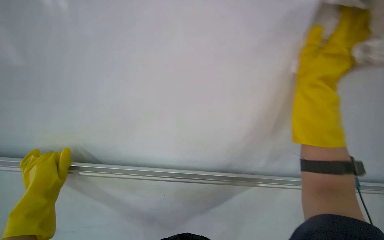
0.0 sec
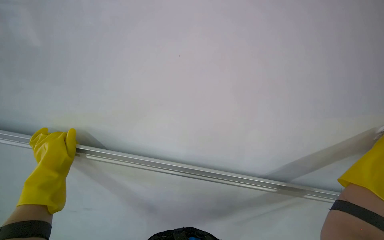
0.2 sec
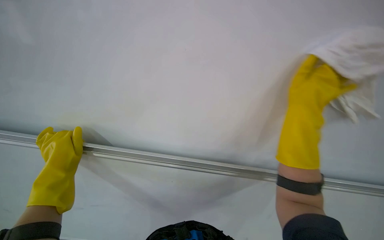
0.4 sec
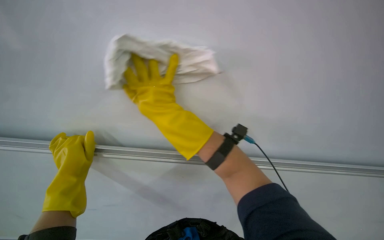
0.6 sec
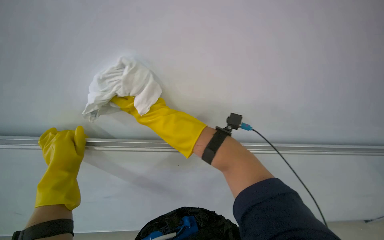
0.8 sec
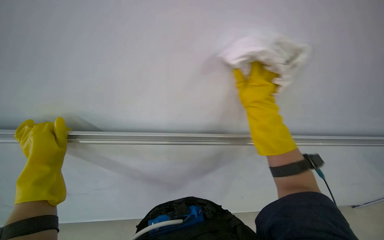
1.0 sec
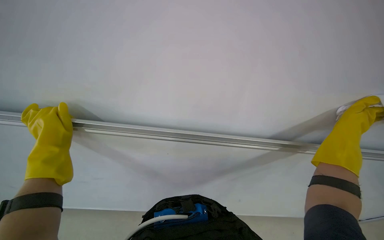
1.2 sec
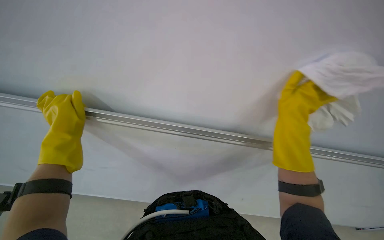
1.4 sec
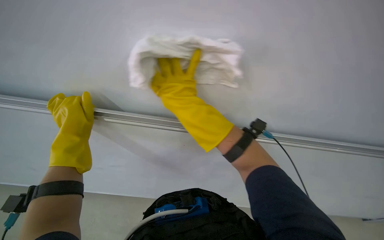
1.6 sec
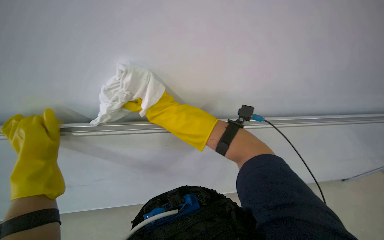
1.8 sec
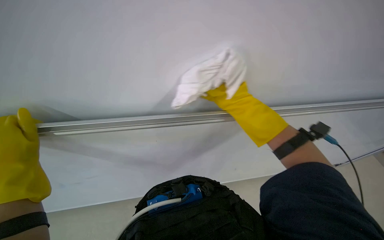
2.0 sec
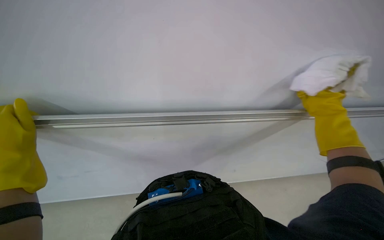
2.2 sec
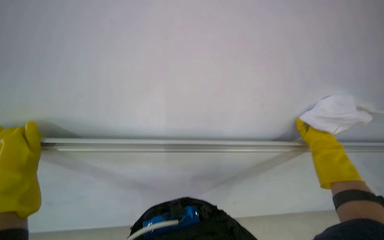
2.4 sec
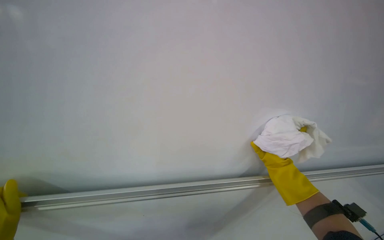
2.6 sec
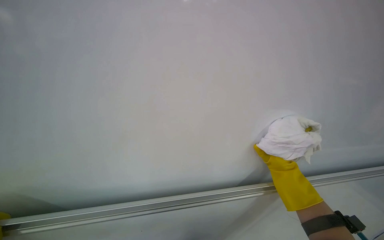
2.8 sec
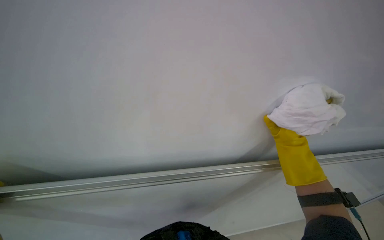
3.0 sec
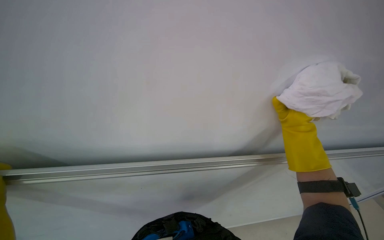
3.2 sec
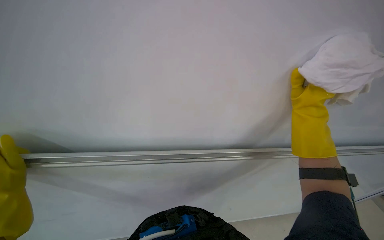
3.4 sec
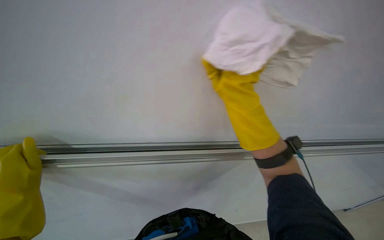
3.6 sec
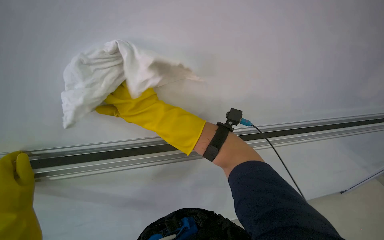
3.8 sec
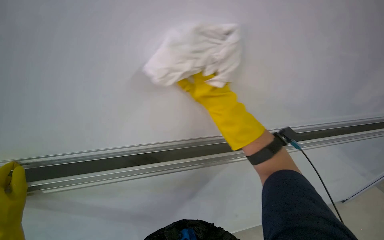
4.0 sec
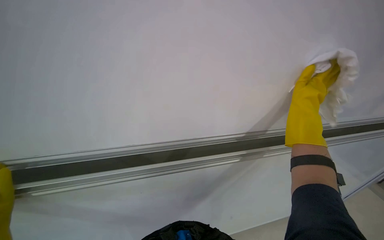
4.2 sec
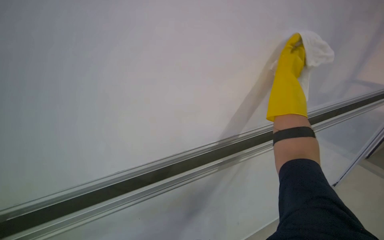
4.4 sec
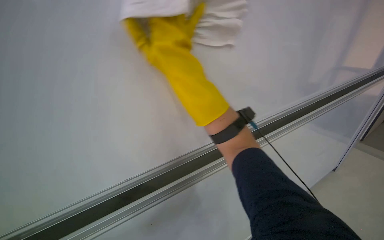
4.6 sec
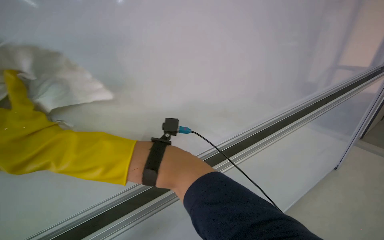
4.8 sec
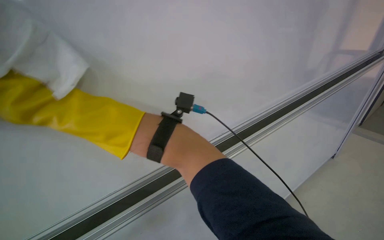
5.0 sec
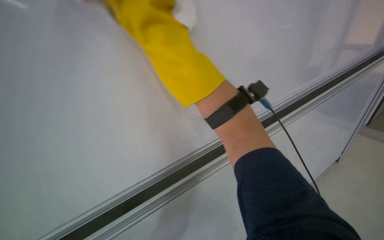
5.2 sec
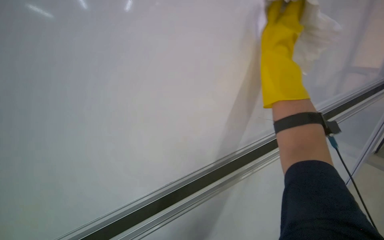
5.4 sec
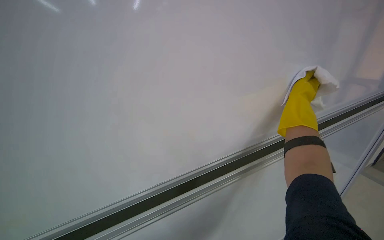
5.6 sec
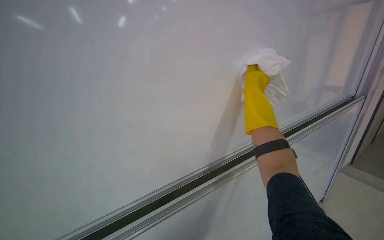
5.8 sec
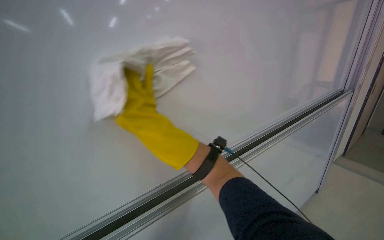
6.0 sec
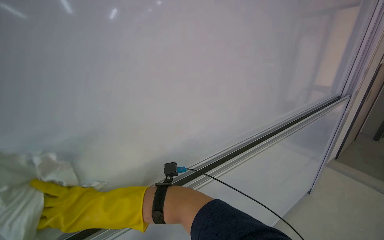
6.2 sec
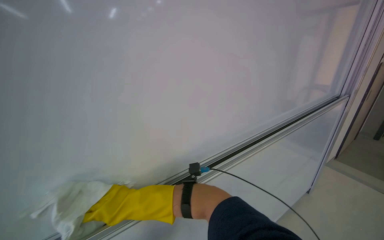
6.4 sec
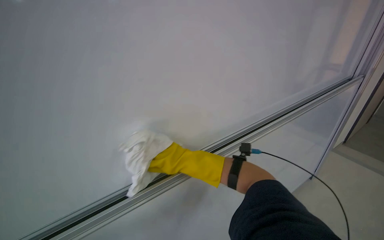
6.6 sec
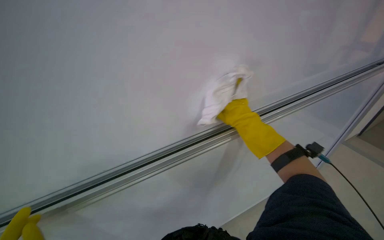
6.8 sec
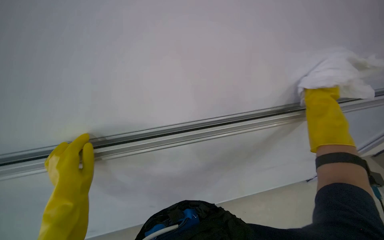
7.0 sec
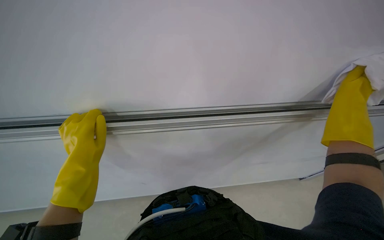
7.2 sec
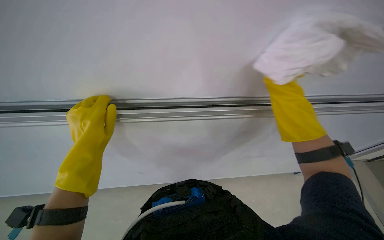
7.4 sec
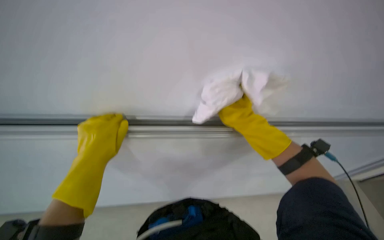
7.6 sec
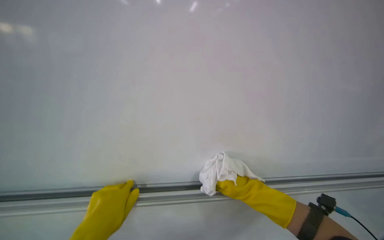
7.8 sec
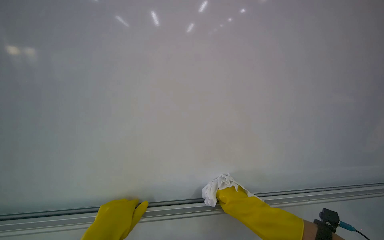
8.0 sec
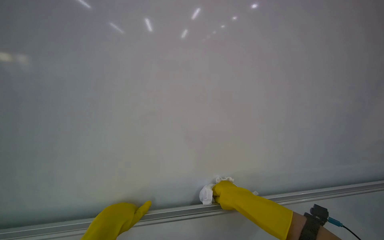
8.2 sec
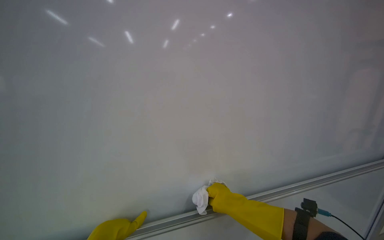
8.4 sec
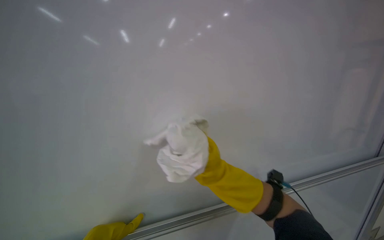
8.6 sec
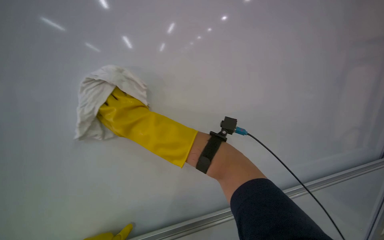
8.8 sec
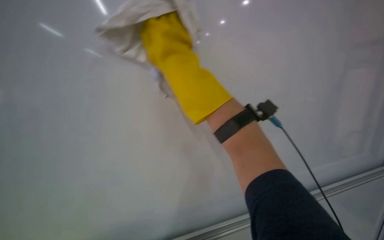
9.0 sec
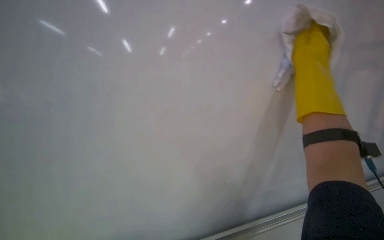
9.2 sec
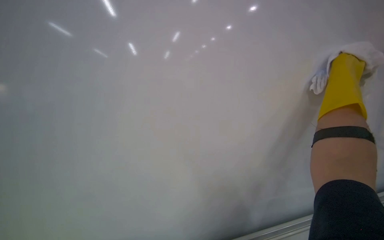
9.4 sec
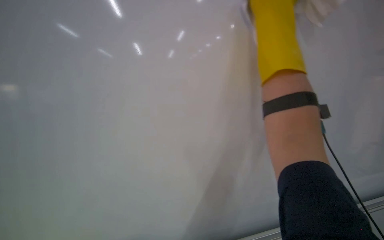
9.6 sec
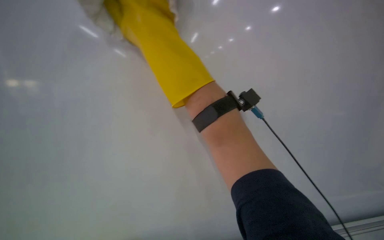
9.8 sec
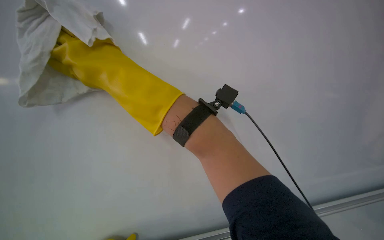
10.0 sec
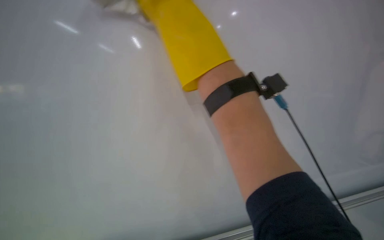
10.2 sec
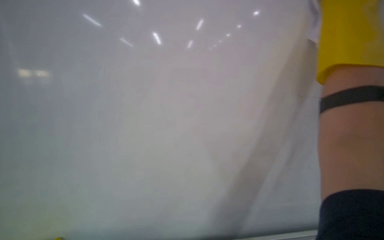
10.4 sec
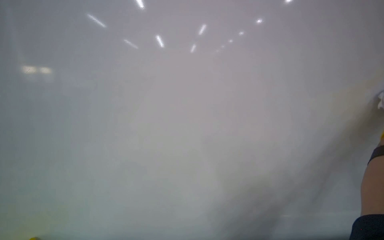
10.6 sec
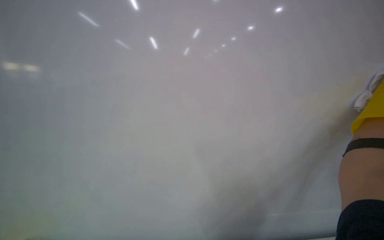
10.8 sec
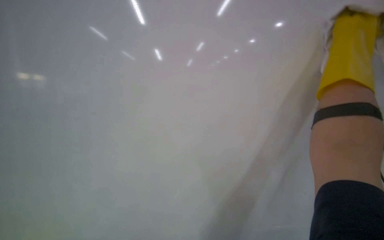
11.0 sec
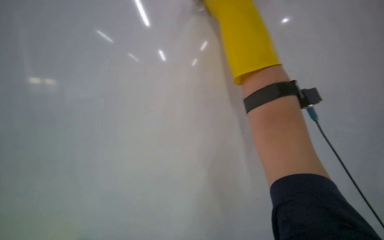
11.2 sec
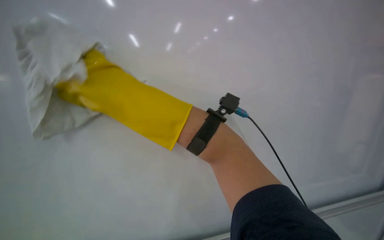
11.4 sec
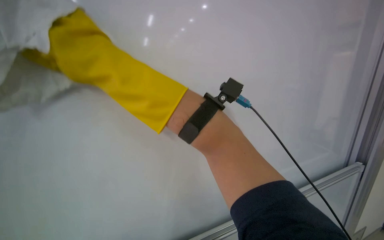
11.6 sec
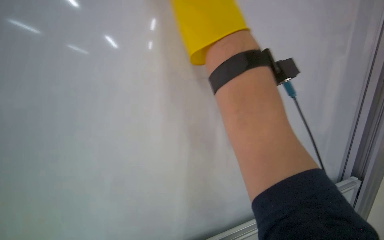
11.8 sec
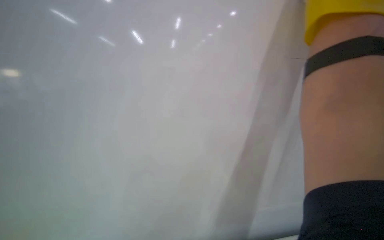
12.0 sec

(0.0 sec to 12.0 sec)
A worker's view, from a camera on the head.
Job: wiping surfaces.
The whole recording: Wiping whiteboard surface. The worker wipes the whiteboard surface with a white cloth.
0.0 sec - 1.6 sec: The view pans to the left by roughly 20 degrees. The view tips downward by approximately 20 degrees. The left hand heads farther from the camera, covering some 10 cm.
1.6 sec - 3.0 sec: The camera sweeps to the right, by approximately 15 degrees. The right hand heads to the right and farther from the camera, covering roughly 35 cm.
3.0 sec - 4.4 sec: The camera pitches downward, by approximately 20 degrees. The right hand moves up the picture, about 10 cm, and goes to the left and returns, approximately 40 cm each way.
4.4 sec - 6.0 sec: The head rotates roughly 55 degrees to the left. The wearer looks approximately 25 degrees further downward.
6.0 sec - 7.6 sec: The wearer looks roughly 55 degrees further to the left.
7.6 sec - 9.0 sec: The view tilts about 40 degrees upward.
10.4 sec - 12.0 sec: The view tips downward by about 20 degrees.

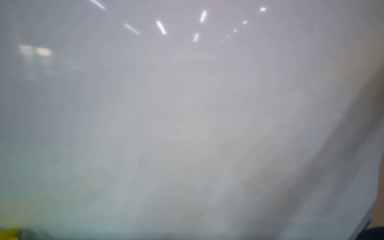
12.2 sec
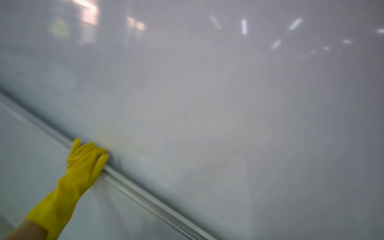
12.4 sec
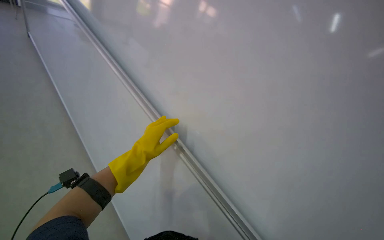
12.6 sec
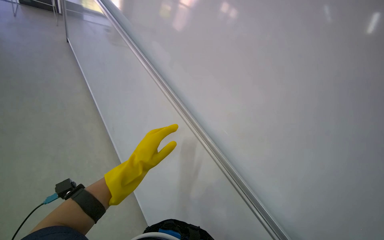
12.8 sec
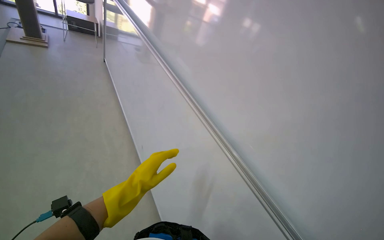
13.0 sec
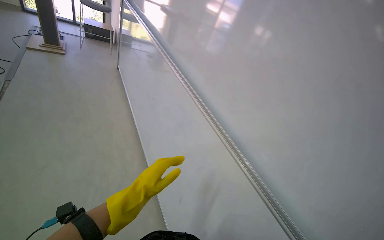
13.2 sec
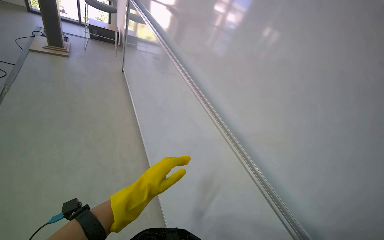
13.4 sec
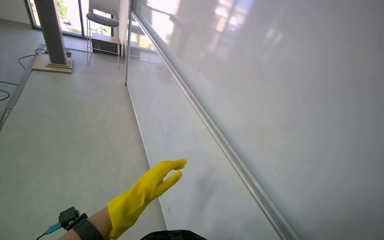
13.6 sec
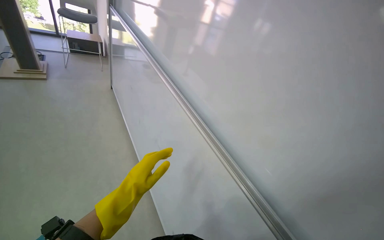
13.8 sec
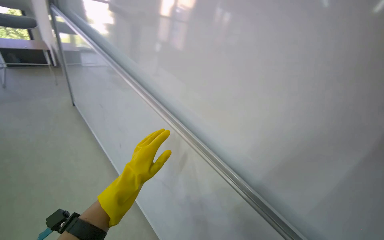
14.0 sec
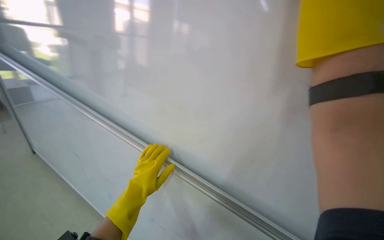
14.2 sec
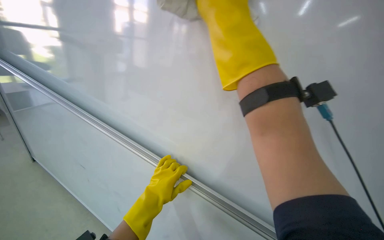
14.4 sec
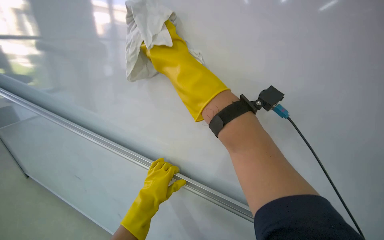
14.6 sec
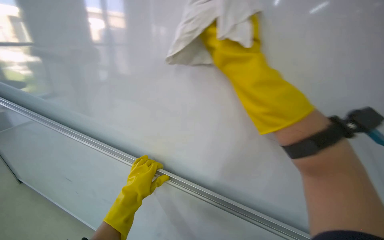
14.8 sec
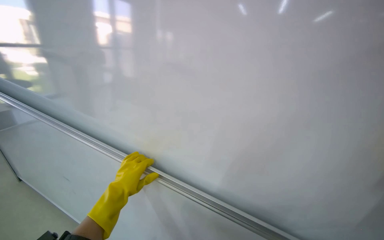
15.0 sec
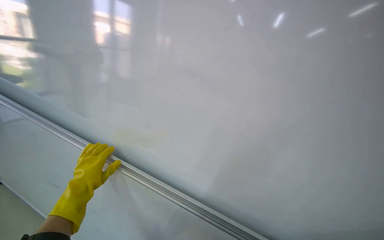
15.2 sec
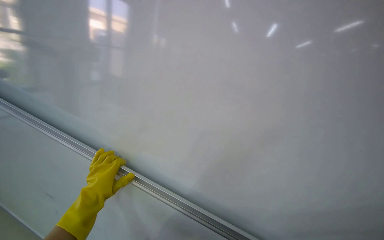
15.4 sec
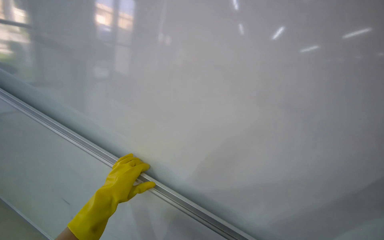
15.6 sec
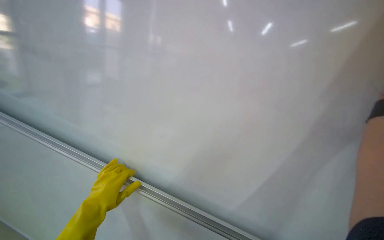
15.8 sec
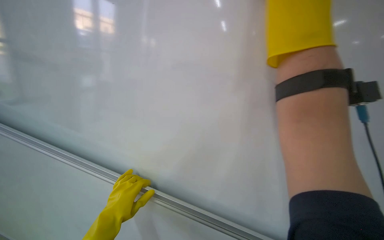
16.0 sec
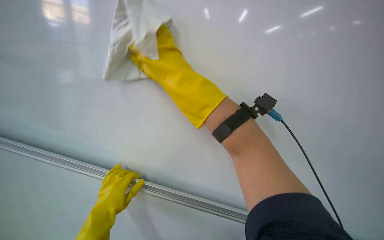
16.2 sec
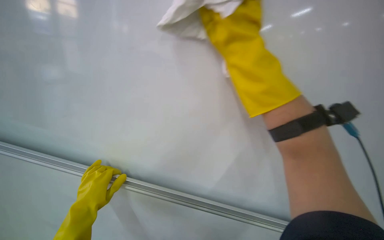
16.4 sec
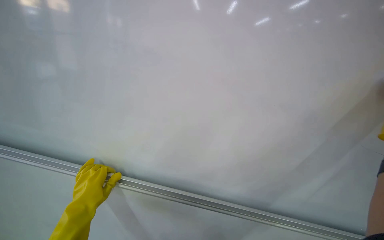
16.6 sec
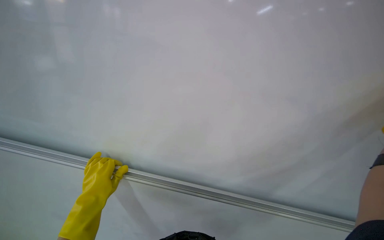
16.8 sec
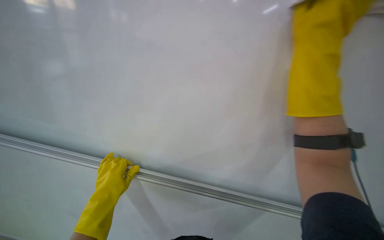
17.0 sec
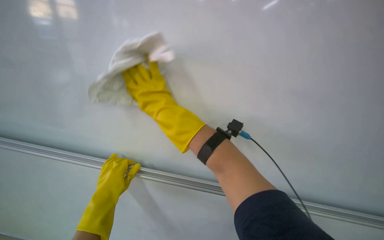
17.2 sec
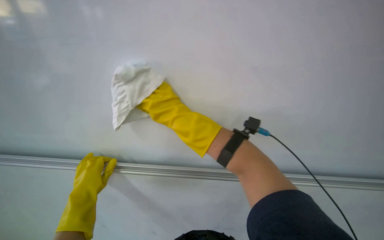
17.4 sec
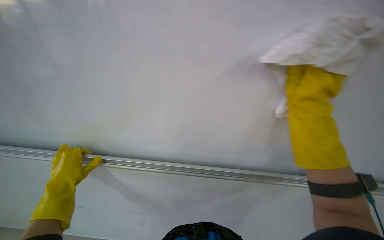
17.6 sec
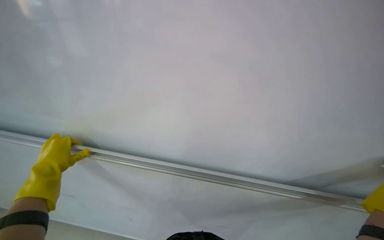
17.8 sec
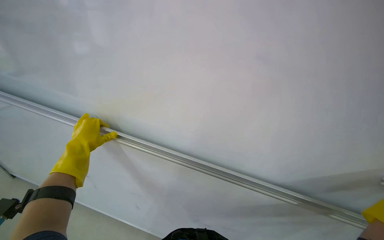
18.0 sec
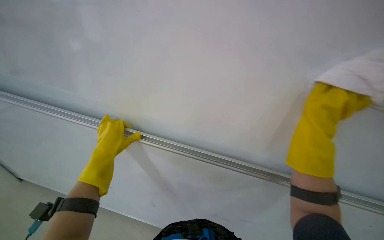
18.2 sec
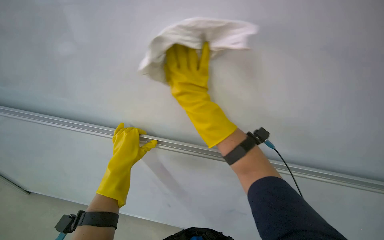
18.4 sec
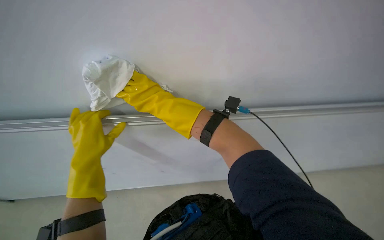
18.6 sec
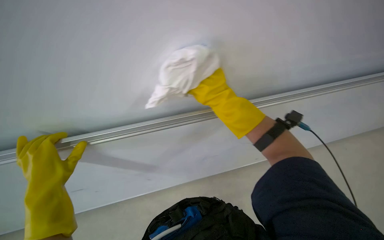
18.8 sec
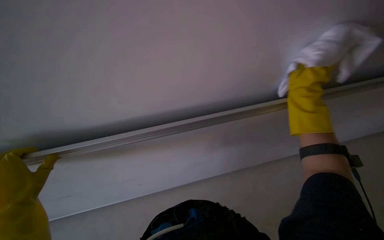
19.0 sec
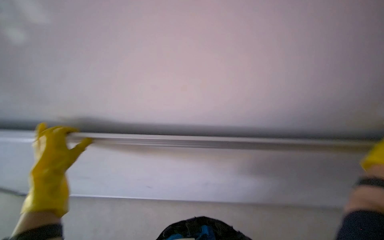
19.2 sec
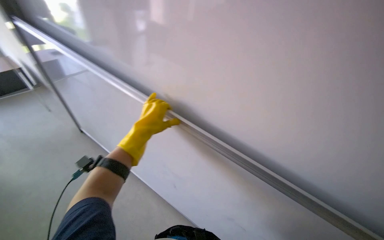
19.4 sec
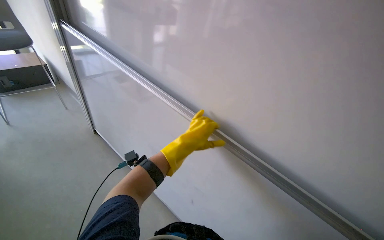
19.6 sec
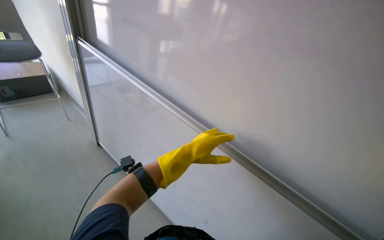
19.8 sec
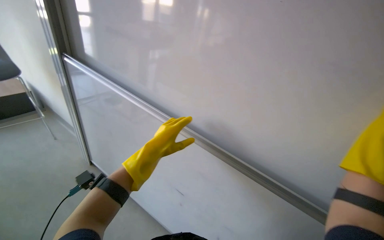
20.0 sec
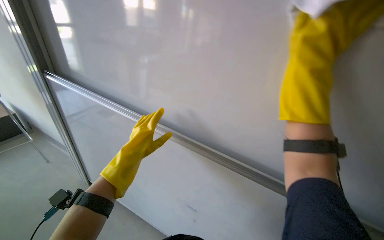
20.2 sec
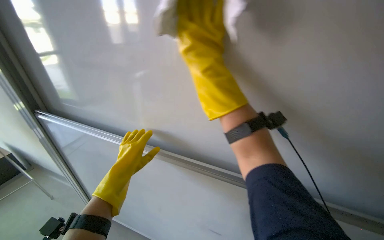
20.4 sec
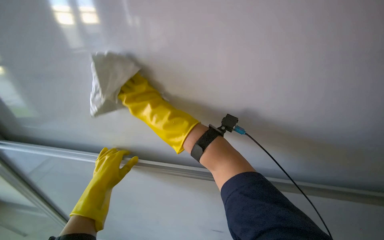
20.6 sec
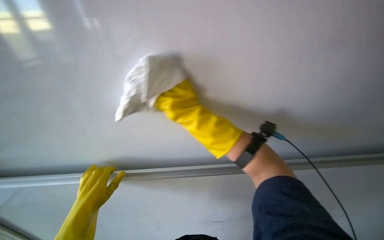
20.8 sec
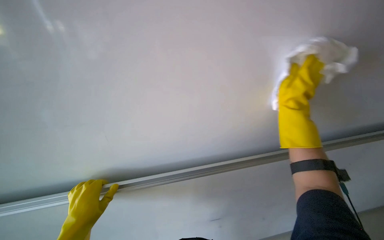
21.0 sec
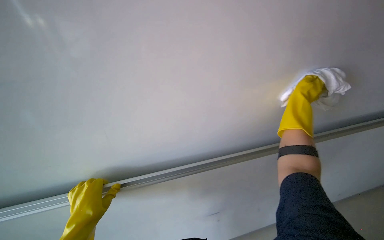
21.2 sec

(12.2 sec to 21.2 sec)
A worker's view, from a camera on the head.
Job: wiping surfaces.
The whole recording: Wiping whiteboard surface. The worker wipes the whiteboard surface with a white cloth.
13.8 sec - 15.2 sec: The wearer looks roughly 35 degrees further to the right.
16.6 sec - 18.2 sec: The wearer looks some 10 degrees further downward. The left hand heads up the picture, covering roughly 15 cm.
19.8 sec - 21.2 sec: The head turns to the right by roughly 40 degrees.
